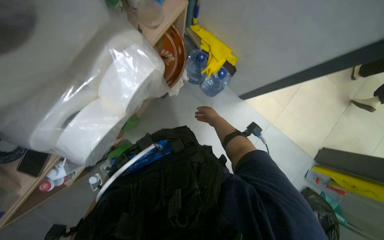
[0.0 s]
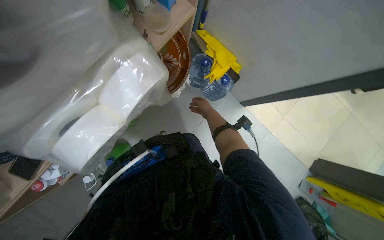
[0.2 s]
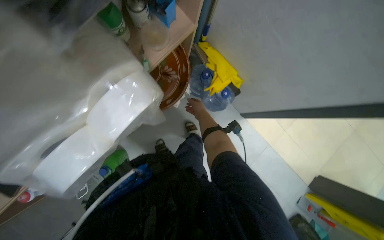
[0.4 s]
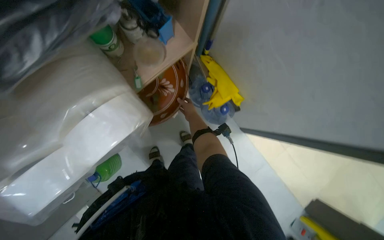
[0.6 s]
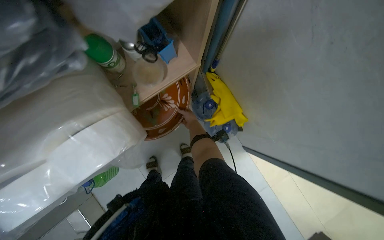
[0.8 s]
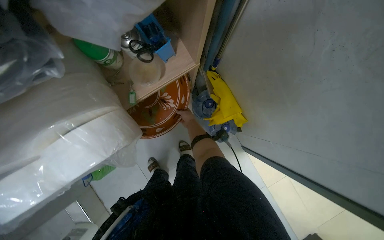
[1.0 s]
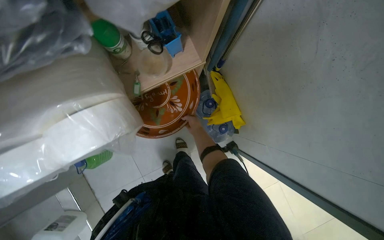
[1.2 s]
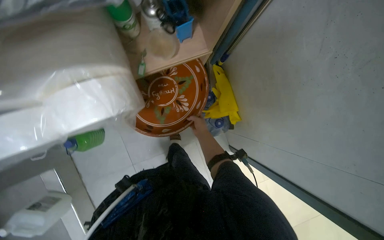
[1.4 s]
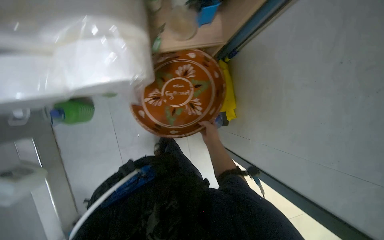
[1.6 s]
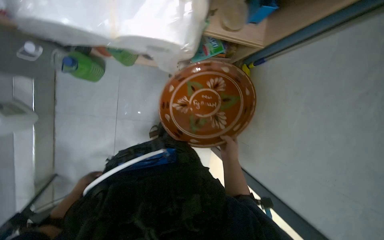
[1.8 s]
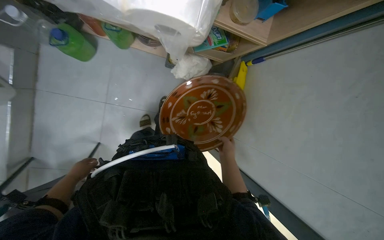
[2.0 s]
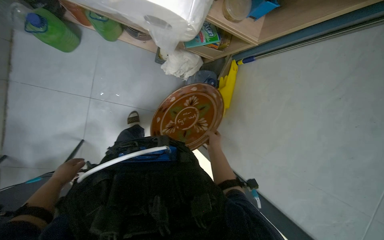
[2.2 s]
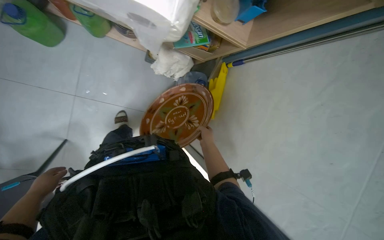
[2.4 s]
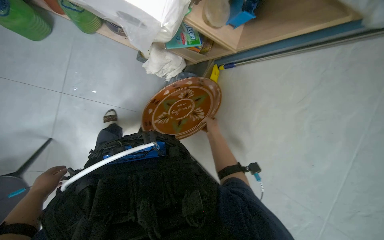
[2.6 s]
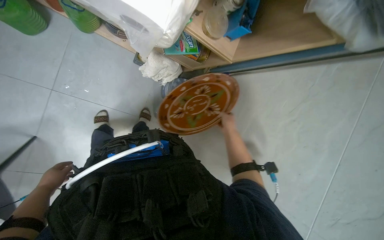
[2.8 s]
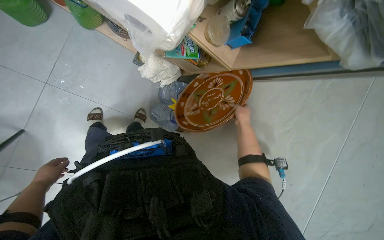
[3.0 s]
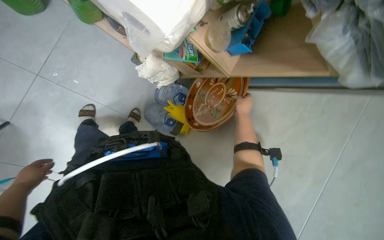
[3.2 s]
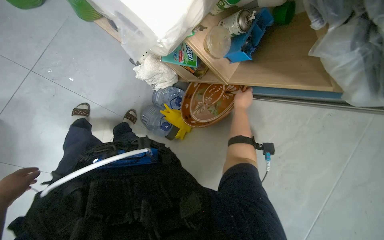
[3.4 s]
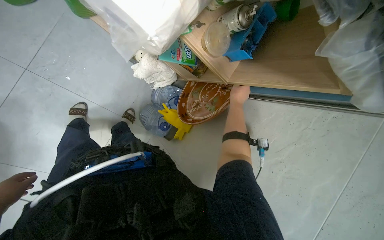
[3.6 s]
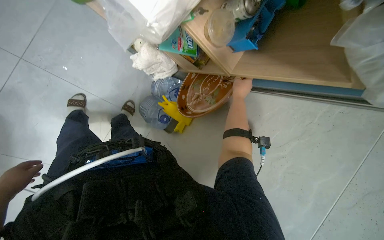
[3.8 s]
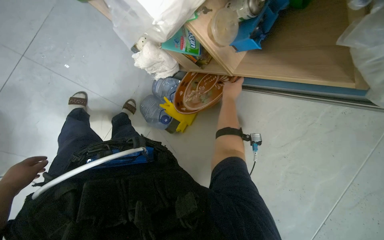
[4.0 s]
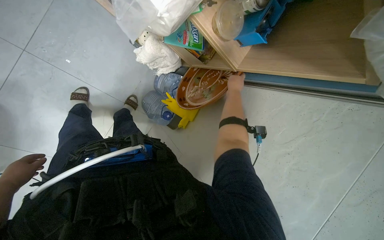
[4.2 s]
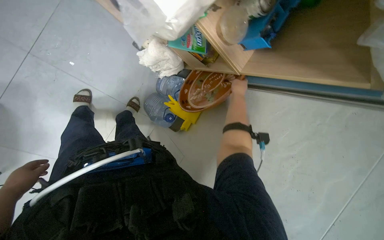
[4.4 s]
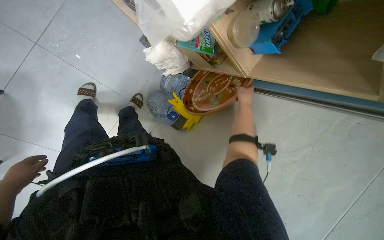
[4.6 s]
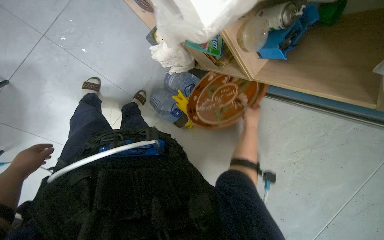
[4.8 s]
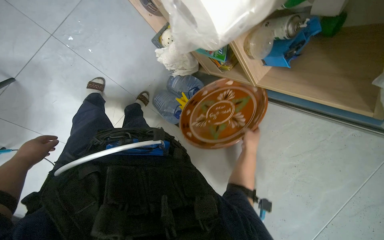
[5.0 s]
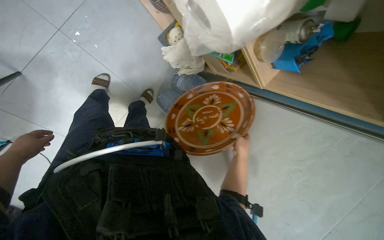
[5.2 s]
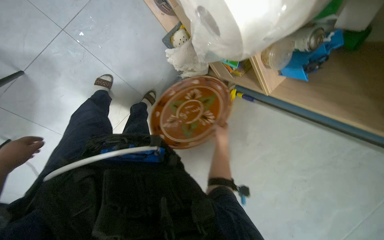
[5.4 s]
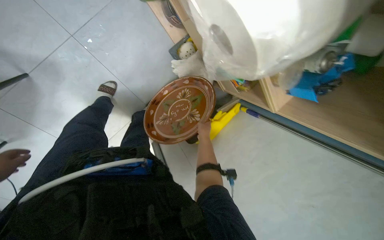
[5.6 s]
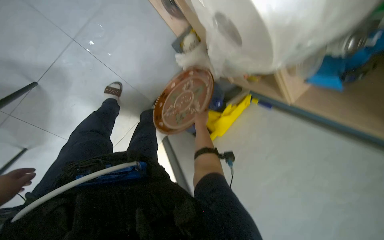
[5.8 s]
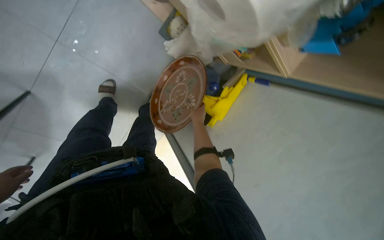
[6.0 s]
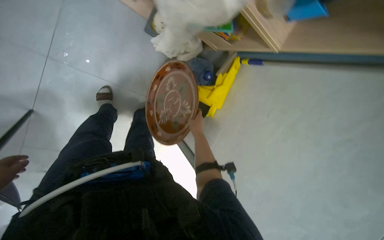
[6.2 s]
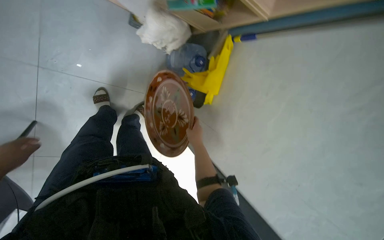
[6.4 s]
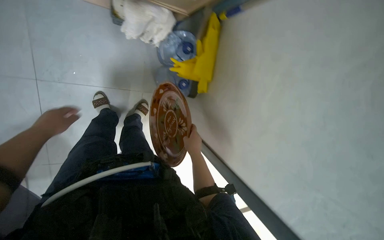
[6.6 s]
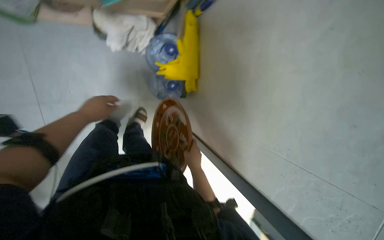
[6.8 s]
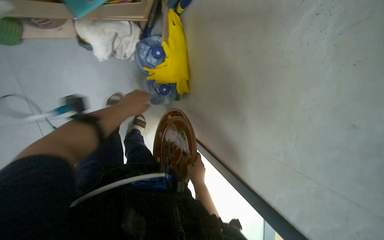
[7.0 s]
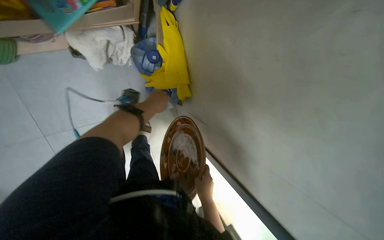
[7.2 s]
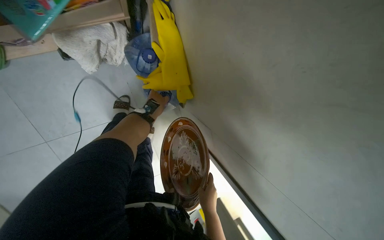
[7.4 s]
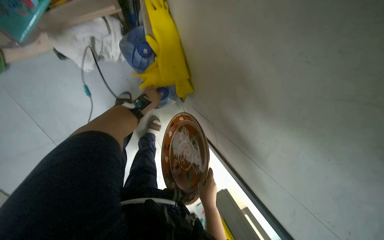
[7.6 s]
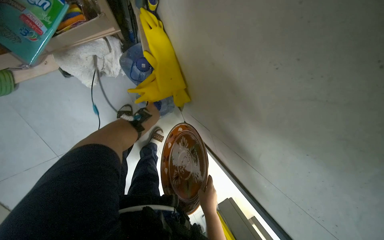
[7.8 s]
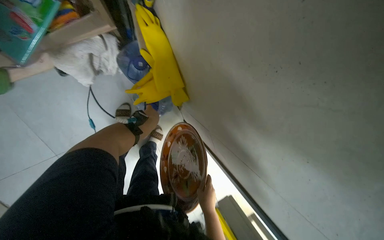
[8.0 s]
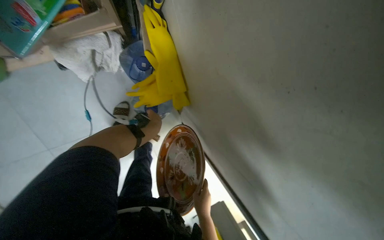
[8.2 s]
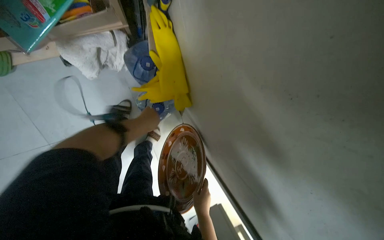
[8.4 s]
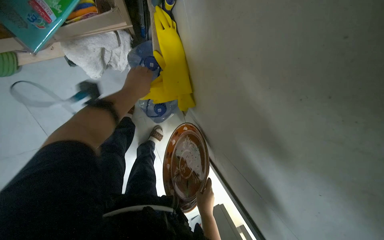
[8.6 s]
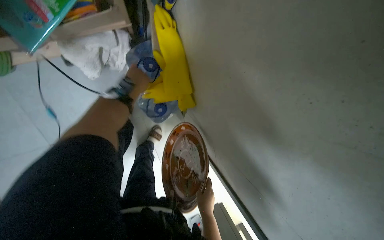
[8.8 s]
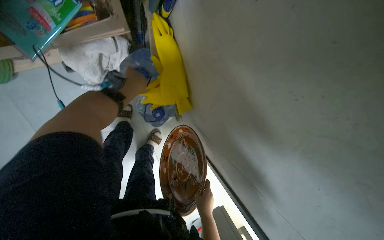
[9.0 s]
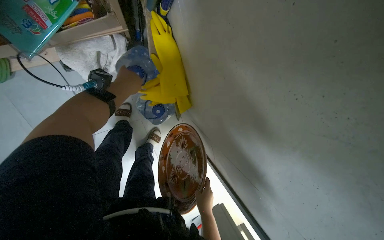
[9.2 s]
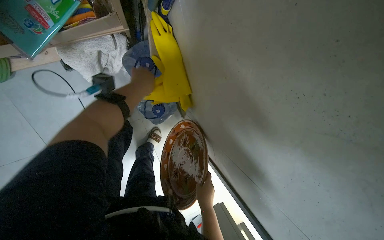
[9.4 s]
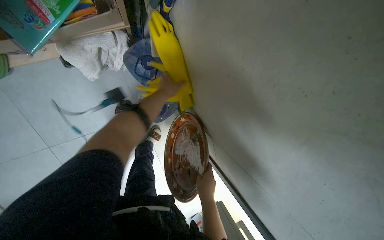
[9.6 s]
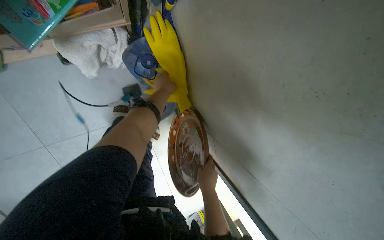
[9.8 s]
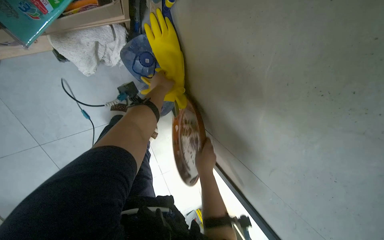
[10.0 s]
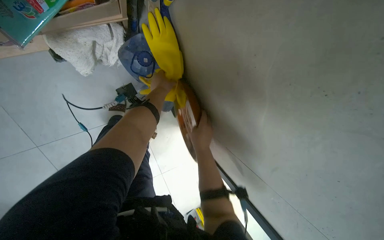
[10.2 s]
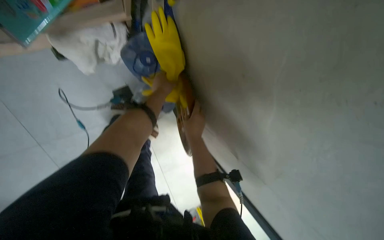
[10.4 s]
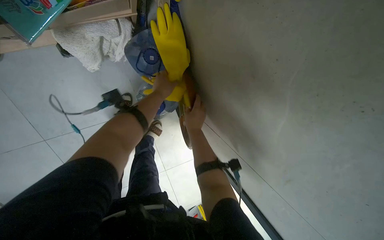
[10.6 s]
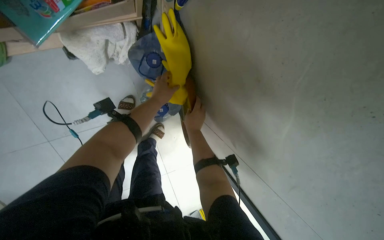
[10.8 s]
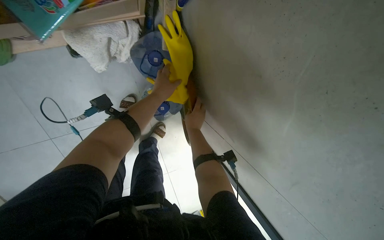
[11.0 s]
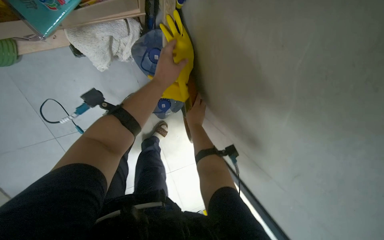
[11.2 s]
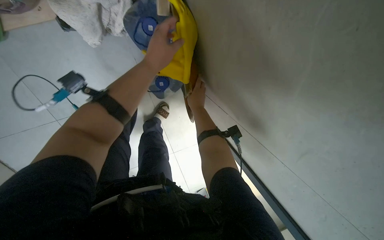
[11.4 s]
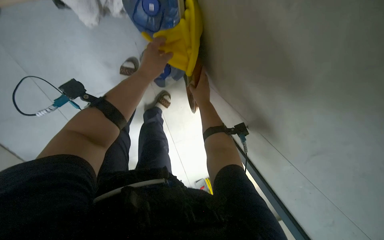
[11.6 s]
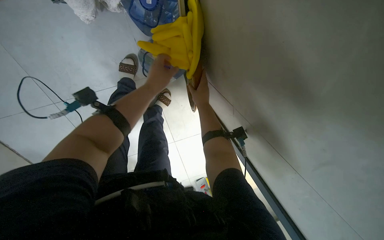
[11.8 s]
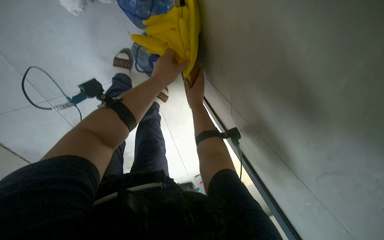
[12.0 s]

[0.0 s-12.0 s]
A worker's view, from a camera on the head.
Job: organizing items.
The whole recording: Organizing cleaning supplies and cloths. The worker removes and folds cleaning cloths, then organizes sponges and dish other supplies on shelves and a chair.
0.0 to 1.6 s: Everything in view rotates approximately 40 degrees clockwise.
1.6 to 3.0 s: The right hand heads to the right and up the picture, covering some 30 cm.
3.0 to 4.4 s: The right hand travels up the picture by approximately 20 cm.
4.4 to 6.0 s: The right hand moves to the left, some 35 cm.
6.0 to 7.6 s: The head travels approximately 50 cm. The camera sweeps to the left, by roughly 25 degrees. The wearer looks roughly 20 degrees further downward. Everything in view rotates some 45 degrees counterclockwise.
7.6 to 9.0 s: The left hand goes approximately 15 cm nearer to the camera, and reaches approximately 5 cm down the picture, then returns.
9.0 to 10.4 s: The right hand goes approximately 30 cm up the picture.
10.4 to 12.0 s: The camera pitches downward, by roughly 15 degrees.

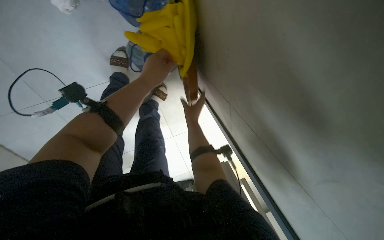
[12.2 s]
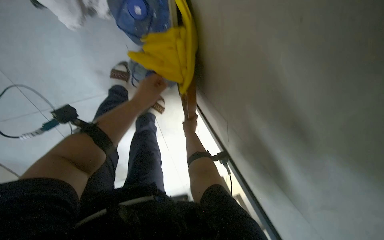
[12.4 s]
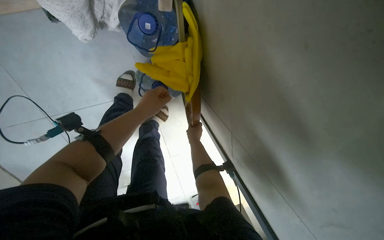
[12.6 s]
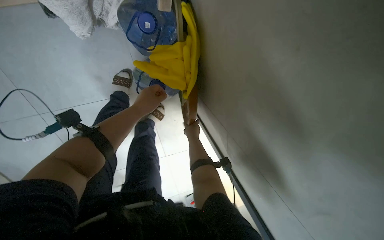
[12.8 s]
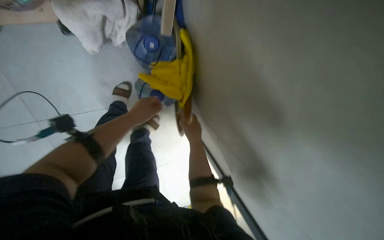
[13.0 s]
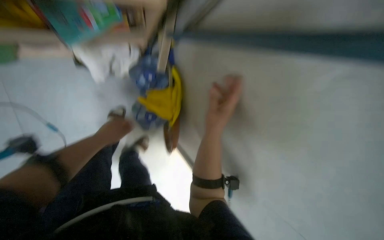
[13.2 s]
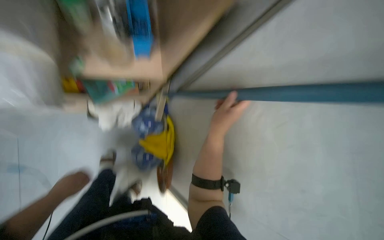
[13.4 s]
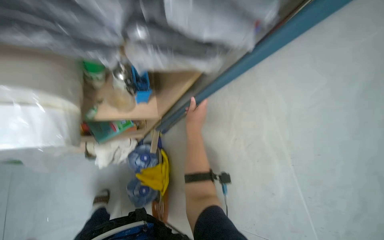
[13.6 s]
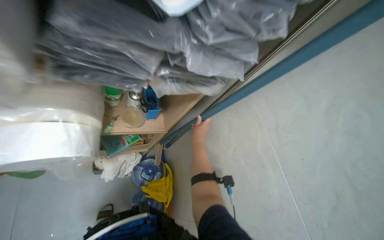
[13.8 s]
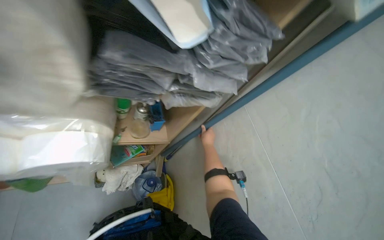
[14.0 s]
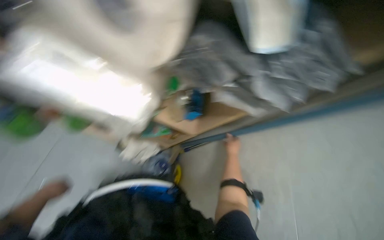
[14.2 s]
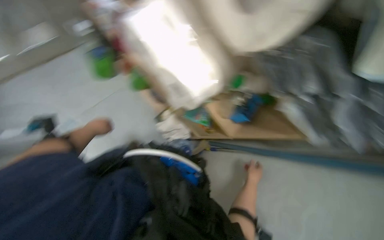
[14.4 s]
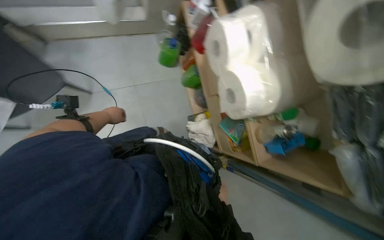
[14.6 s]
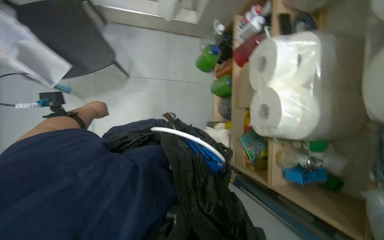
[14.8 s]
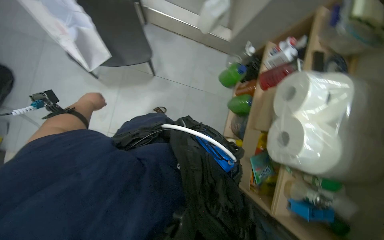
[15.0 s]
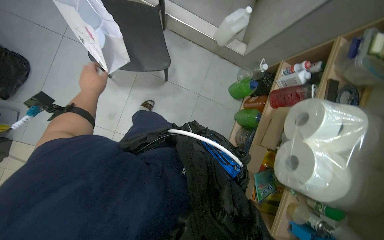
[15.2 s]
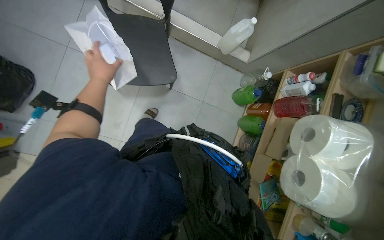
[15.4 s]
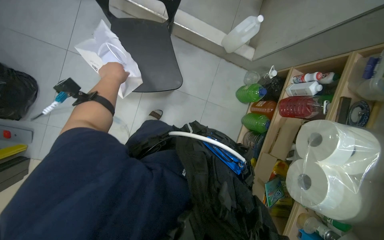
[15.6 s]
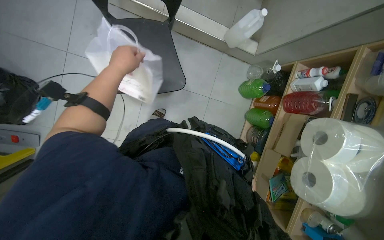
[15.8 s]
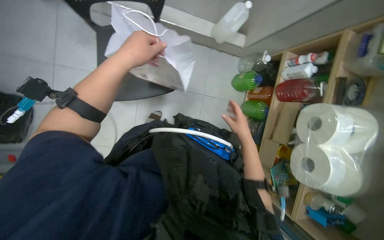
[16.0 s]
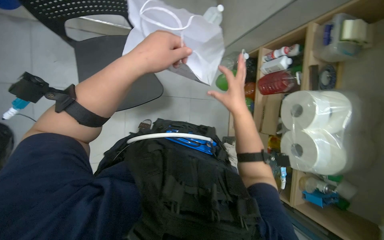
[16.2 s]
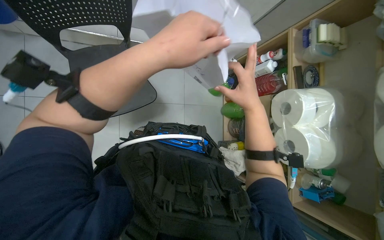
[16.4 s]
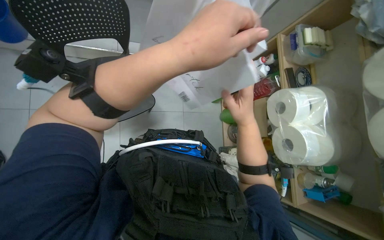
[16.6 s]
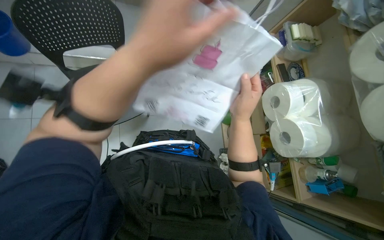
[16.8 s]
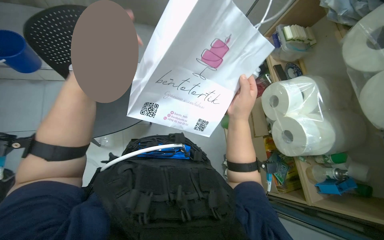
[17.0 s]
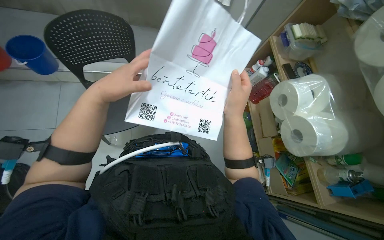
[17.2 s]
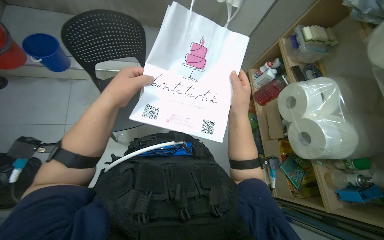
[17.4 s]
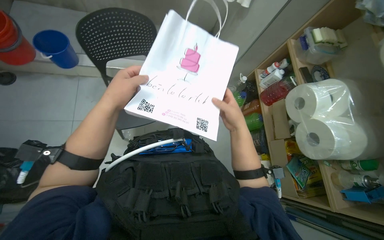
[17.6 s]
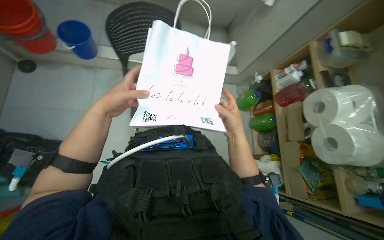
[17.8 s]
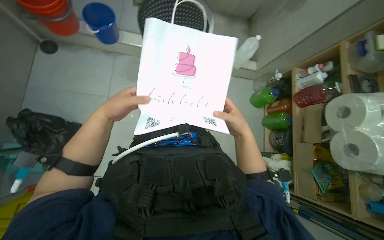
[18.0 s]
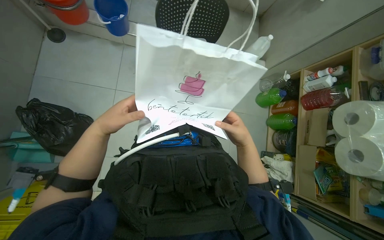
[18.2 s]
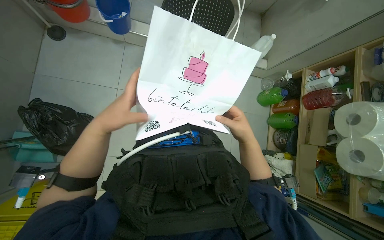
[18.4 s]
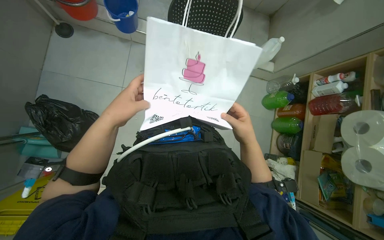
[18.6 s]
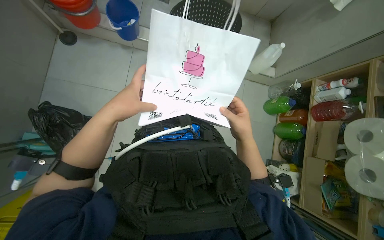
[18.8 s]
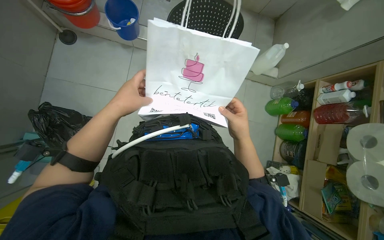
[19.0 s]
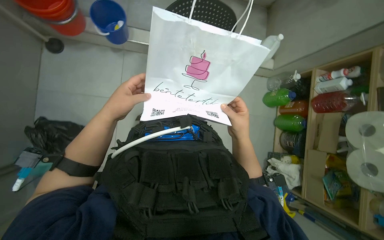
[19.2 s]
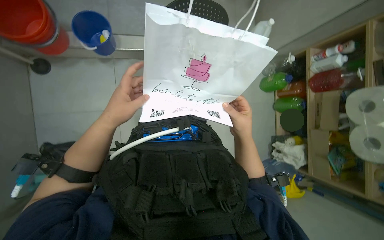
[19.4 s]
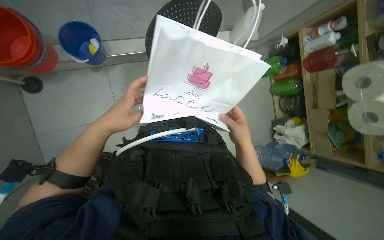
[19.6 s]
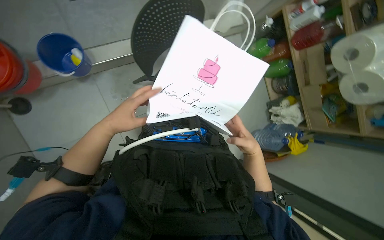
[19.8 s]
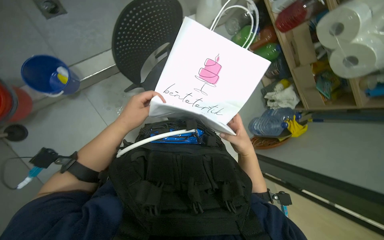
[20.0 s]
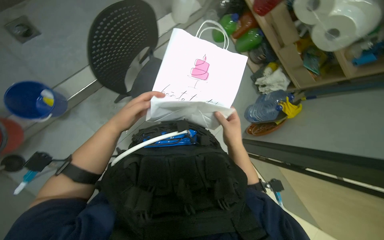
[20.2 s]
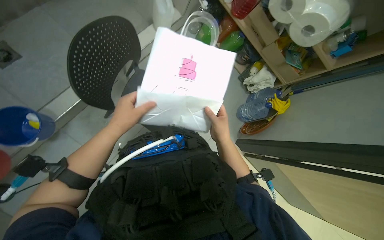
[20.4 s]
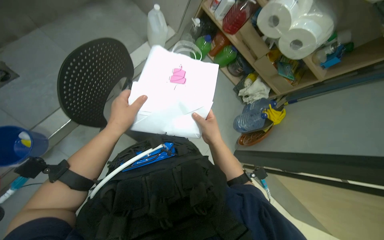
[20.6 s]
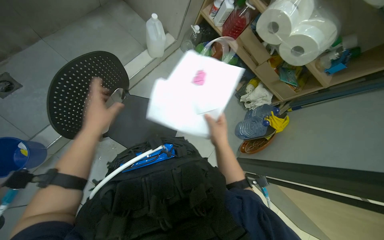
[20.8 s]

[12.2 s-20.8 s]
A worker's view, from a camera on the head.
Job: organizing items.
The whole recording: Organizing cleaning supplies and cloths. The worker removes and folds cleaning cloths, then organizes sponges and dish other supplies on shelves and a chair.
12.2 to 13.6 s: The camera is carried roughly 60 cm. The camera sweeps to the right, by approximately 25 degrees. The view tips upward by about 65 degrees.
13.6 to 15.0 s: The head turns to the left by some 105 degrees. The camera pitches upward, by about 20 degrees.
15.0 to 16.6 s: The left hand shifts roughly 50 cm nearer to the camera and to the right.
16.6 to 18.0 s: The camera sweeps to the left, by about 15 degrees. The left hand is displaced to the left and down the picture by roughly 40 cm.
19.4 to 20.8 s: Everything in view rotates approximately 45 degrees counterclockwise.
